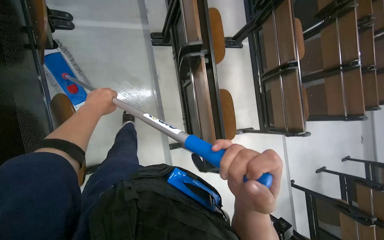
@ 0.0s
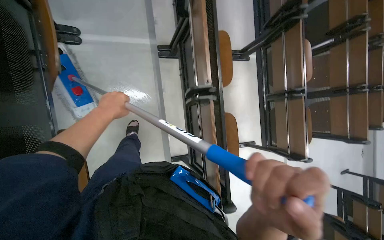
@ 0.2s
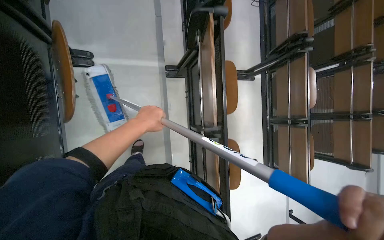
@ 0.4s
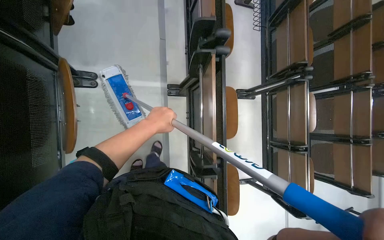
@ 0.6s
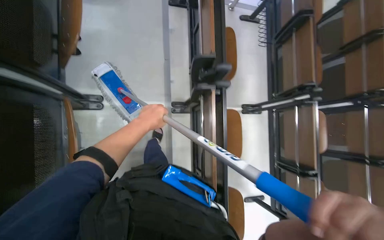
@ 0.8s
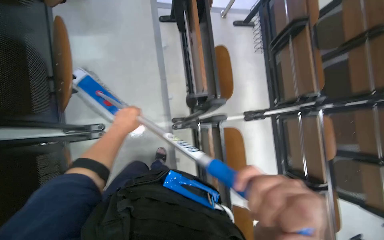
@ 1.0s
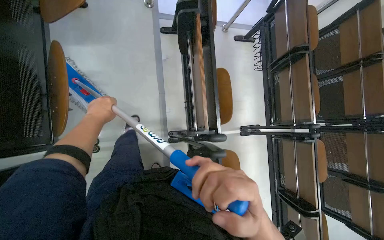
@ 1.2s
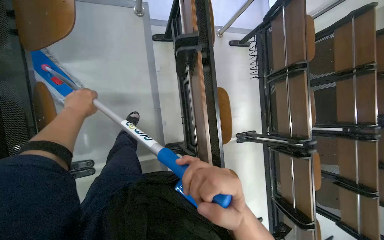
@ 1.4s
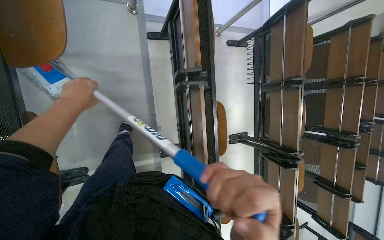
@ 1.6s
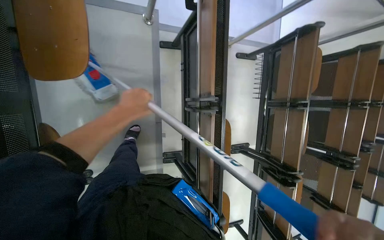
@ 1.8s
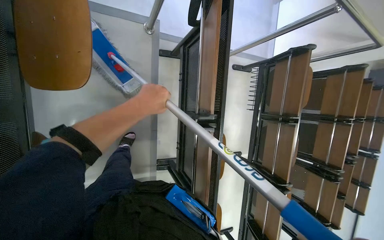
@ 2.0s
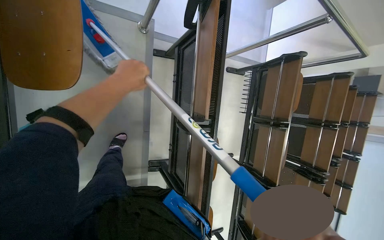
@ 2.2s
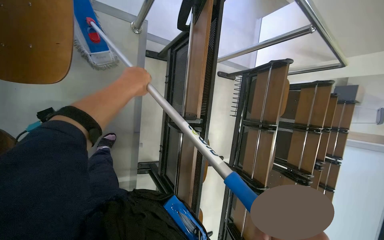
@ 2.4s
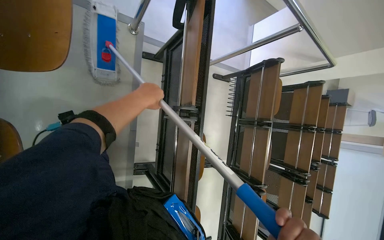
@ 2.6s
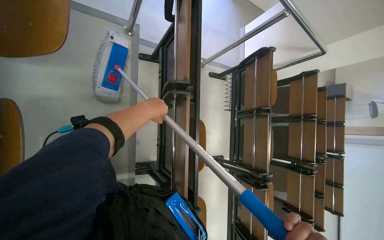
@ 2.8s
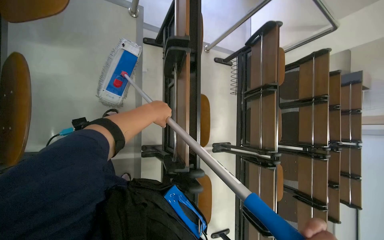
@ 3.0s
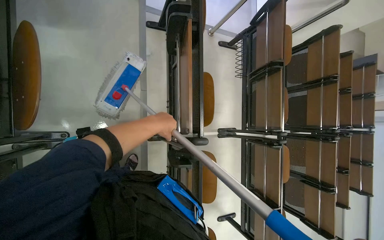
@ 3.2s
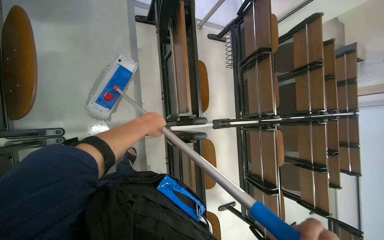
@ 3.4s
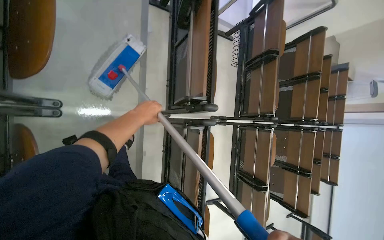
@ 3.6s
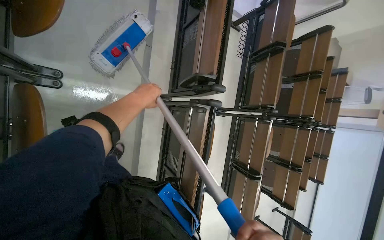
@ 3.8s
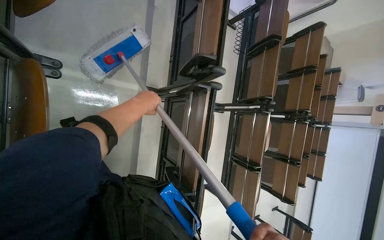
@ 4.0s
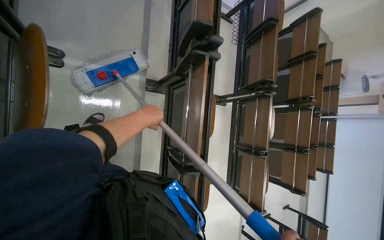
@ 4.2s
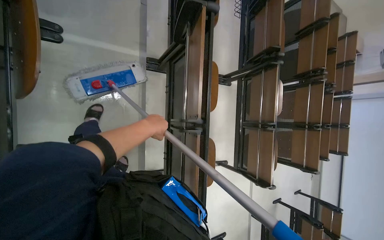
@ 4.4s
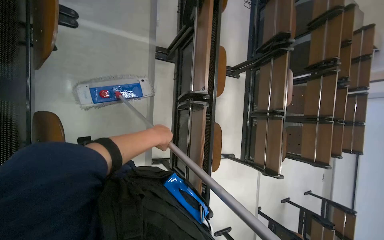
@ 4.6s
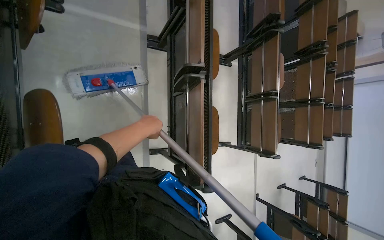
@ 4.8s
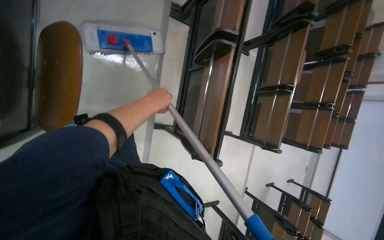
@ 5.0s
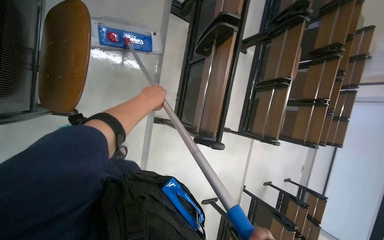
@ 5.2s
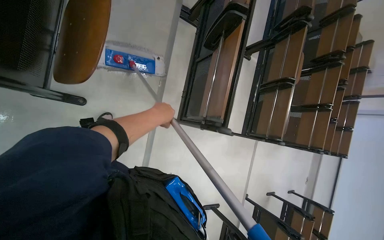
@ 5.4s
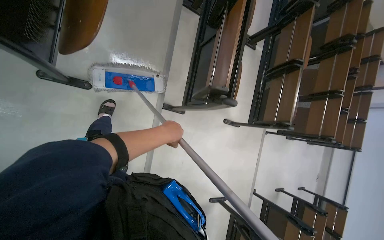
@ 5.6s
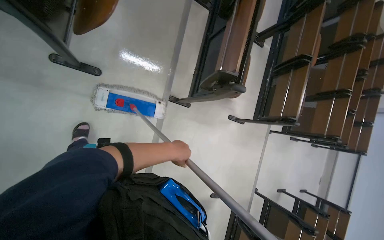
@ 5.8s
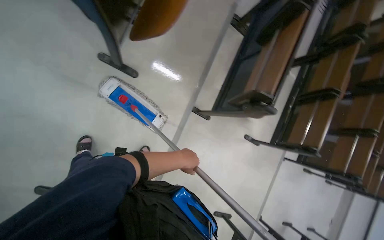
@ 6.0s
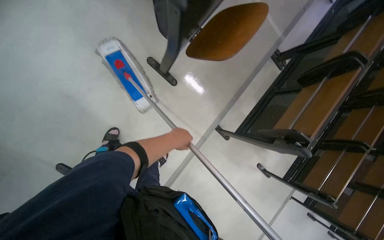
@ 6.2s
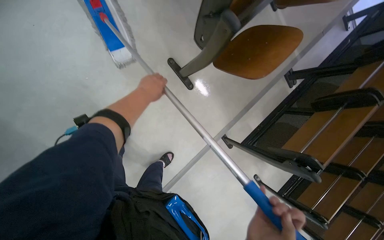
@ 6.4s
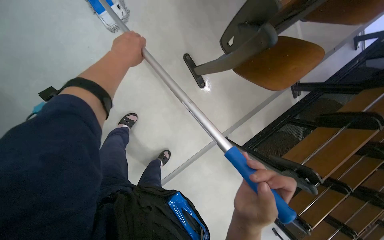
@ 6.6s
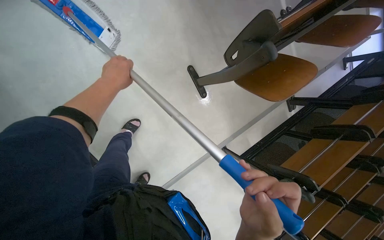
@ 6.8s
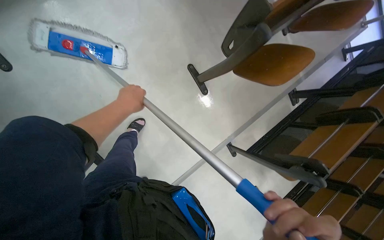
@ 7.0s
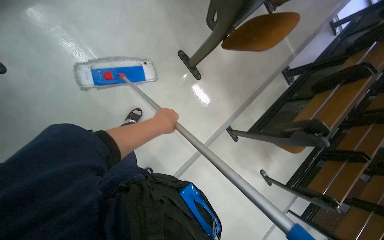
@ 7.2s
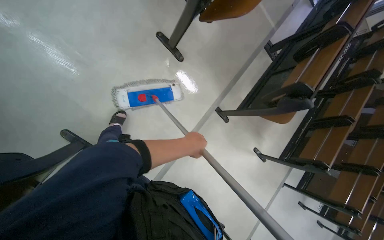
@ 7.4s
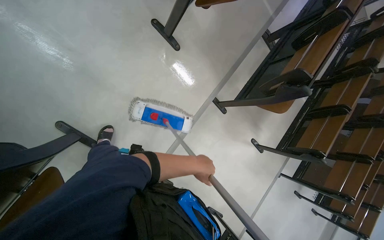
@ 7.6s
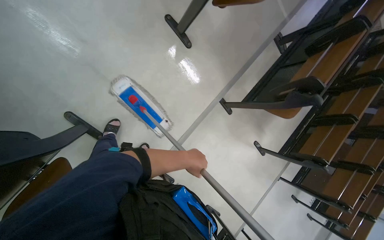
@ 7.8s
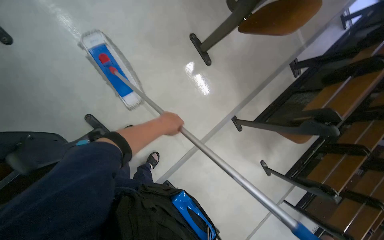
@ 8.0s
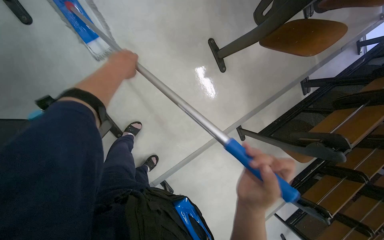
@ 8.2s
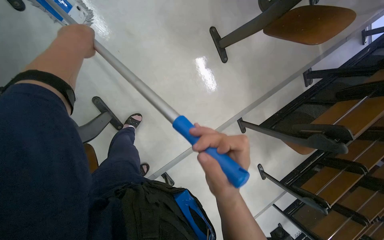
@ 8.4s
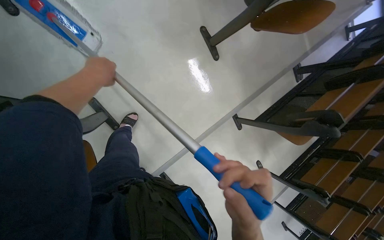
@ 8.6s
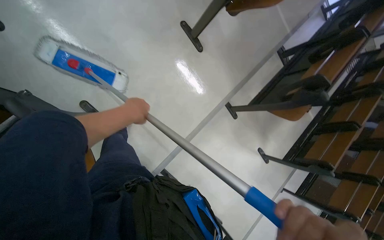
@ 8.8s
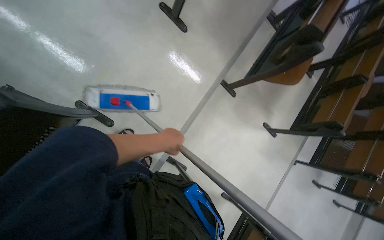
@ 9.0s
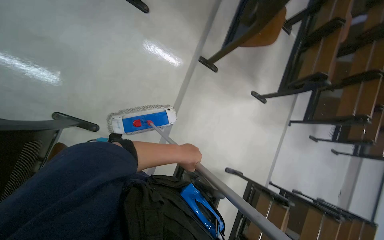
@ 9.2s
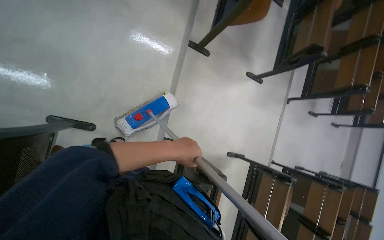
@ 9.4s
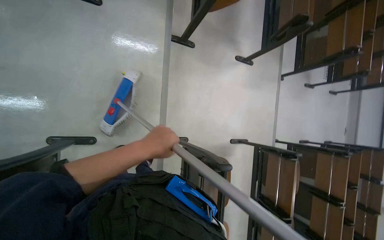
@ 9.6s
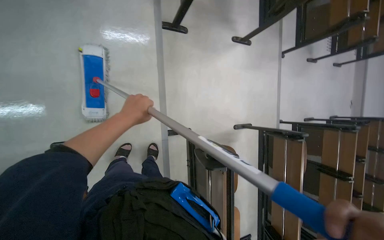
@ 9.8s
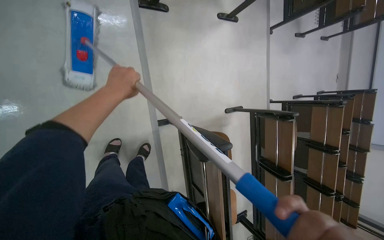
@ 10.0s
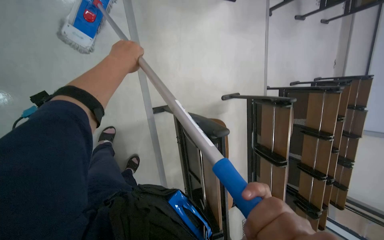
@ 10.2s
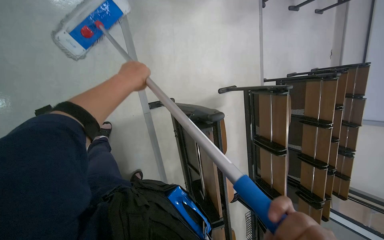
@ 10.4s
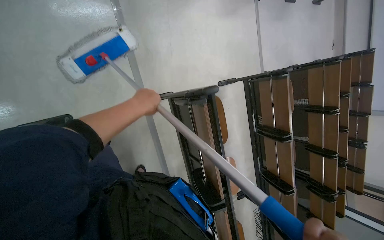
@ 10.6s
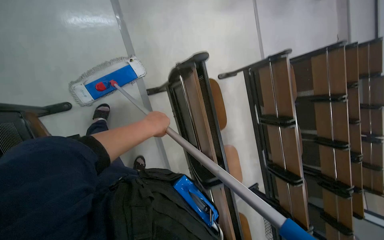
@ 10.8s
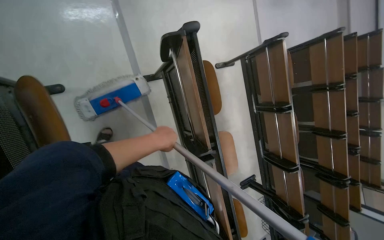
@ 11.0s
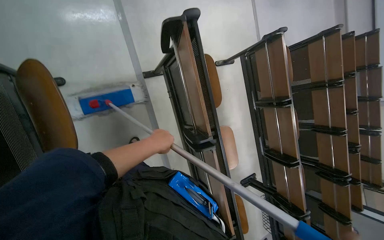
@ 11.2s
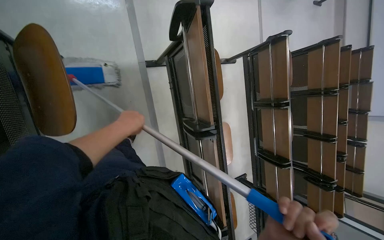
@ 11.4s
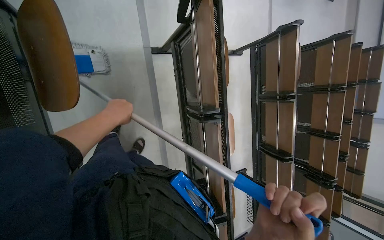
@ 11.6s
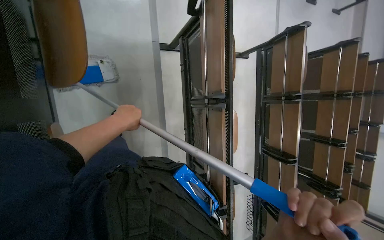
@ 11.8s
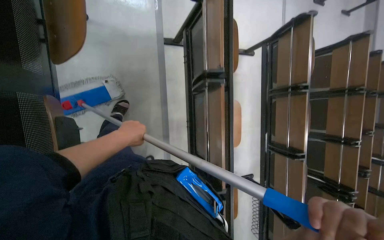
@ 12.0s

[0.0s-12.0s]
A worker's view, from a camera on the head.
Job: mopping floor.
The whole recording: Mopping lecture hall floor. The worker dips the mop into the bucket and mops the floor of the lecture hall.
0.0s to 1.6s: The wearer moves approximately 1.5 m.
1.6s to 3.0s: The left hand moves to the right, some 15 cm.
3.0s to 4.4s: The head travels about 80 cm.
4.4s to 6.0s: The head travels some 90 cm.
6.0s to 7.6s: The camera is carried some 40 cm.
7.6s to 9.0s: The left hand travels to the left and nearer to the camera by some 20 cm, and travels up the picture and back again, approximately 50 cm each way.
9.0s to 10.4s: The wearer looks some 25 degrees further downward. The scene rotates counterclockwise by roughly 45 degrees.
10.4s to 12.0s: The camera travels approximately 90 cm.

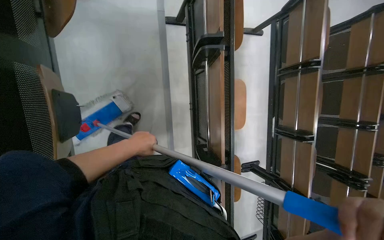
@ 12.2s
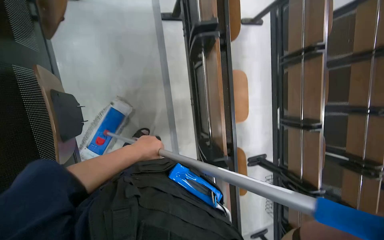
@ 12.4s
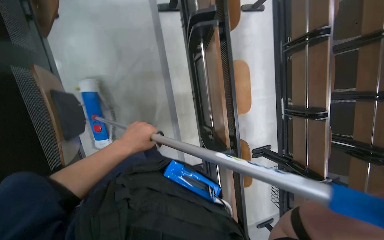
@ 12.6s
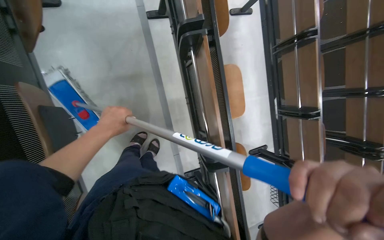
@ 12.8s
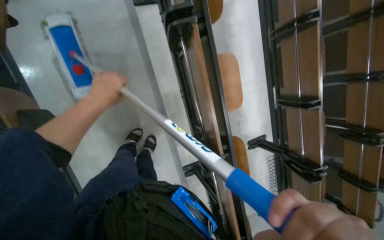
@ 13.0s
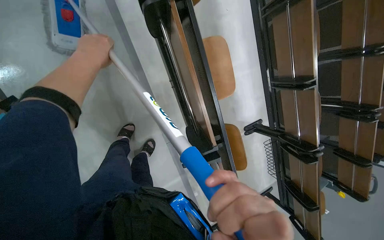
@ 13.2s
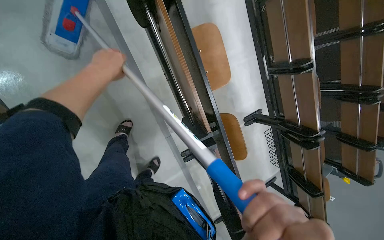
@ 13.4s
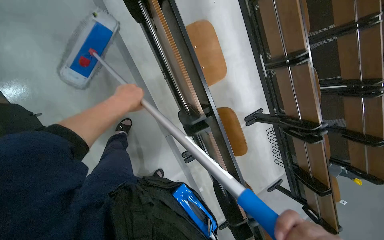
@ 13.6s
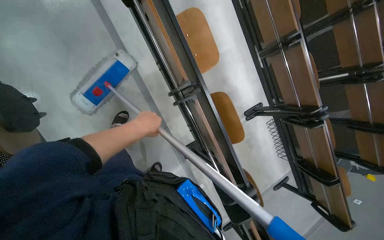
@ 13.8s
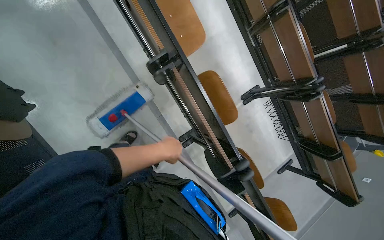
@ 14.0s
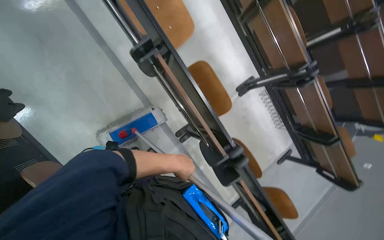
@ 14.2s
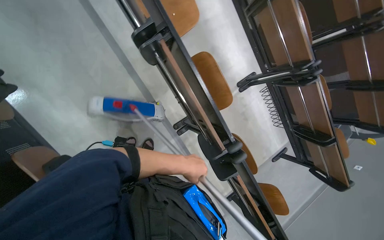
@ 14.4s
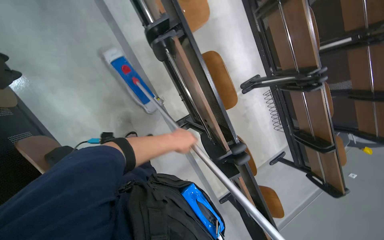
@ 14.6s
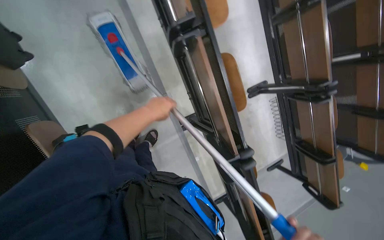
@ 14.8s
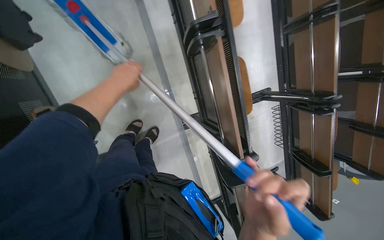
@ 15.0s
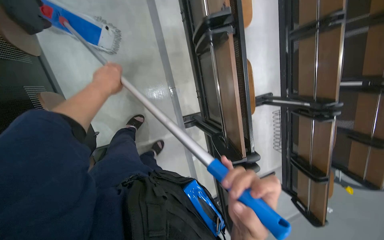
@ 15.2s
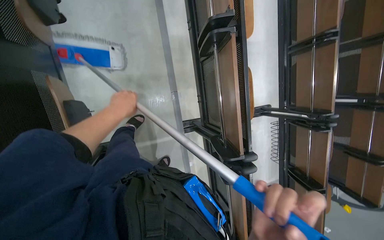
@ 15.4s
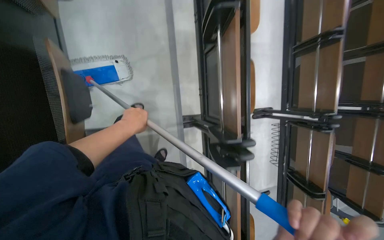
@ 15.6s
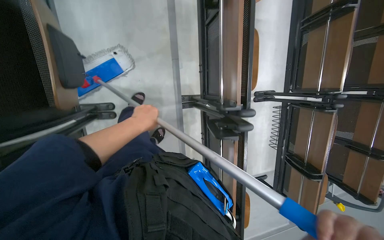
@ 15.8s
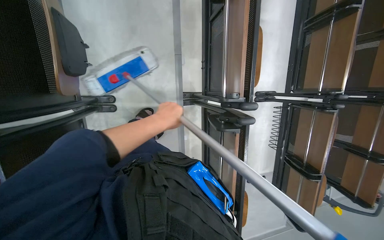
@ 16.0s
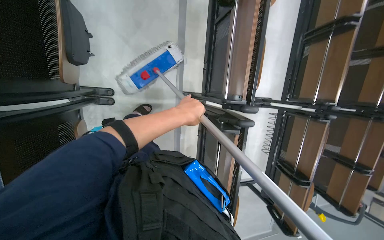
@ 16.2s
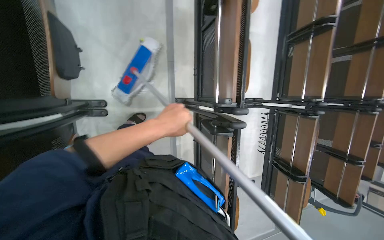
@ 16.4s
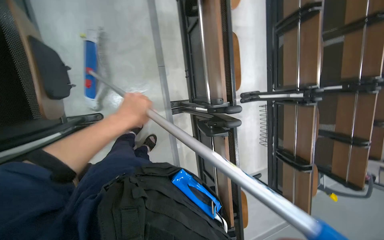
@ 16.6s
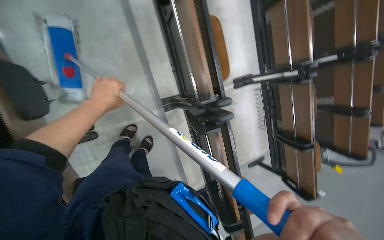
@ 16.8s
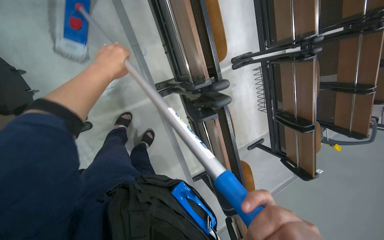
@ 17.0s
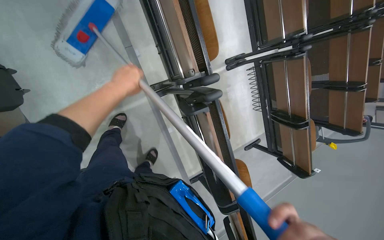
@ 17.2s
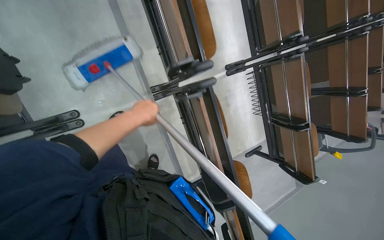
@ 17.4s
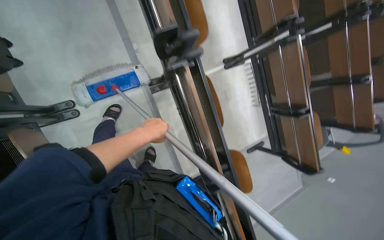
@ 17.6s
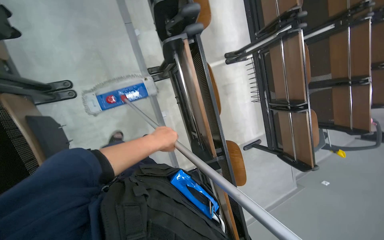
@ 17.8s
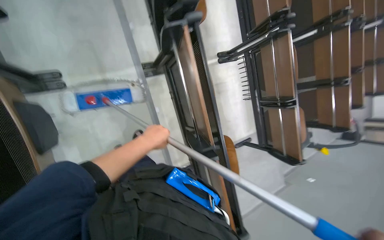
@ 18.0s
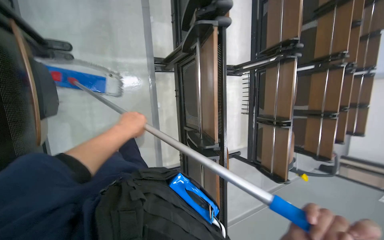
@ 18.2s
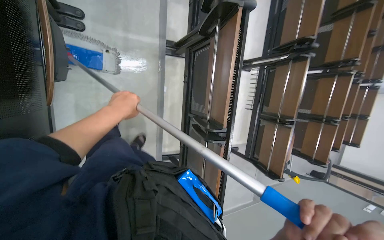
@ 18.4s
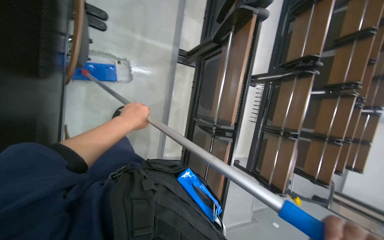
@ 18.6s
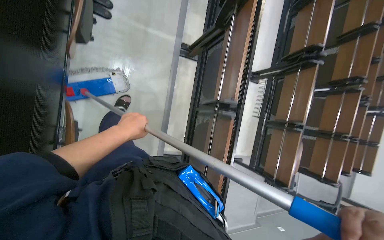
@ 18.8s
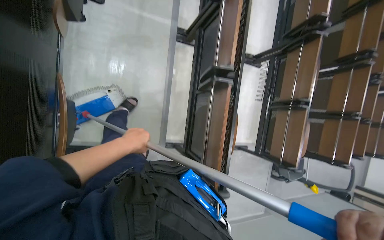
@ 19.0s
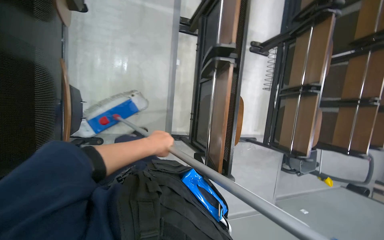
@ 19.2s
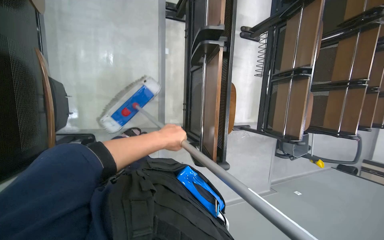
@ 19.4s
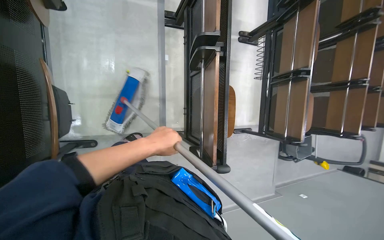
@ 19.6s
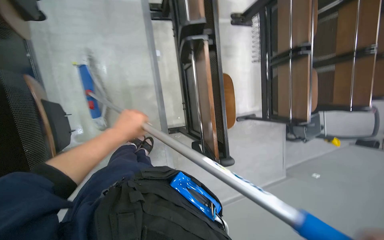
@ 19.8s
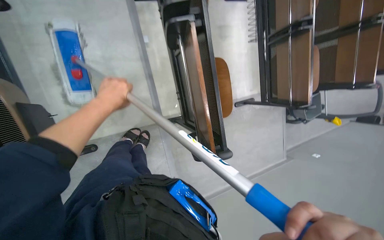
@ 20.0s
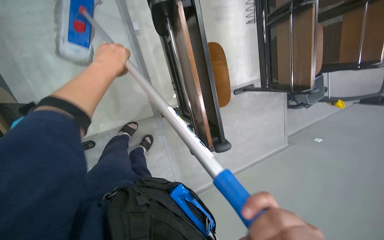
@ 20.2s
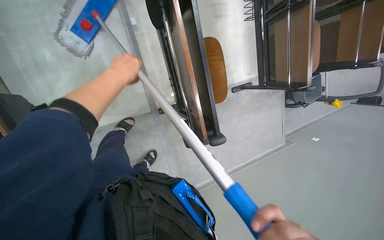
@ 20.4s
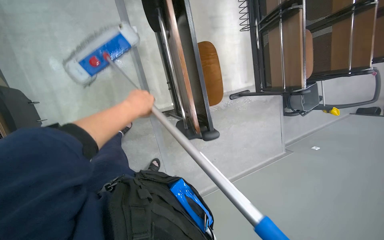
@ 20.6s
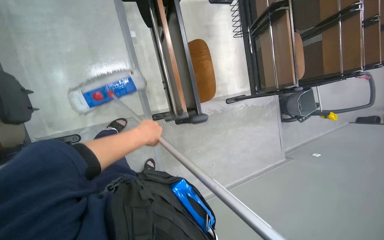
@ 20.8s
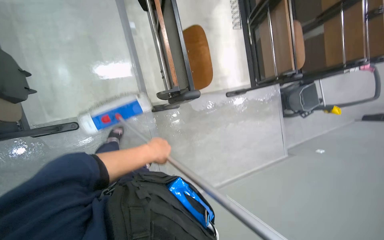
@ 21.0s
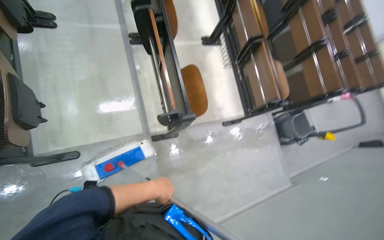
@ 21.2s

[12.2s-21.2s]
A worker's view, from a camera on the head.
Job: mopping floor.
The whole recording: Mopping lecture hall floor. The worker dips the mop into the bucket and mops the floor of the lecture hall.
12.2s to 13.8s: The left hand goes up the picture and returns, roughly 25 cm each way.
13.8s to 15.2s: The left hand travels to the right and back again, about 25 cm each way.
15.2s to 16.6s: The left hand heads down the picture, covering roughly 40 cm, and travels to the right and back again, some 20 cm each way.
16.6s to 18.2s: The head travels approximately 50 cm.
18.2s to 19.8s: The camera travels roughly 50 cm.
19.8s to 21.2s: The camera travels approximately 40 cm. The view tilts roughly 15 degrees upward.
